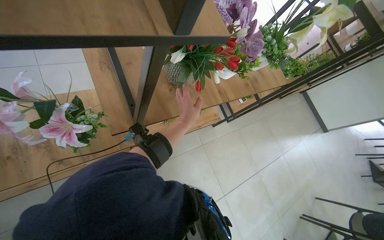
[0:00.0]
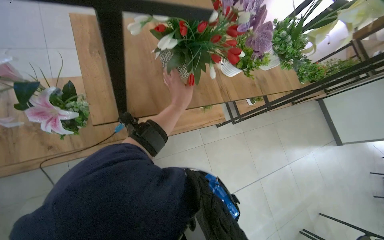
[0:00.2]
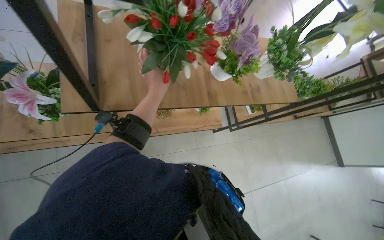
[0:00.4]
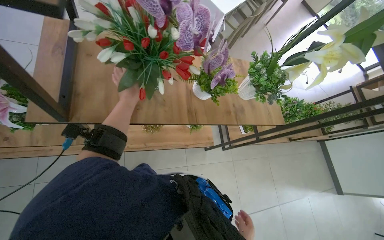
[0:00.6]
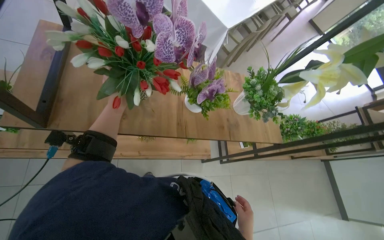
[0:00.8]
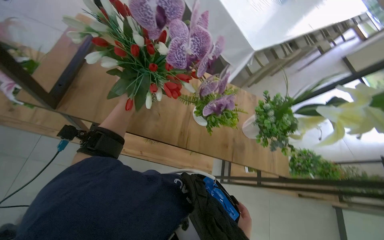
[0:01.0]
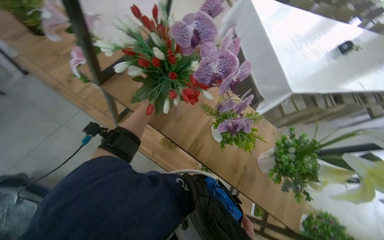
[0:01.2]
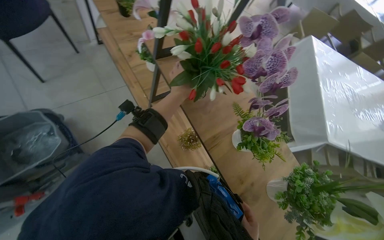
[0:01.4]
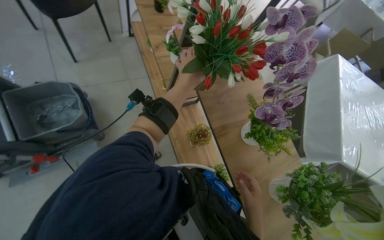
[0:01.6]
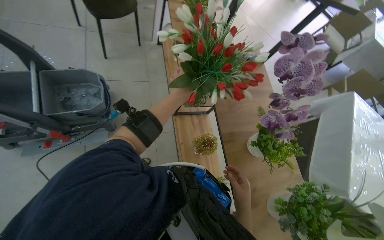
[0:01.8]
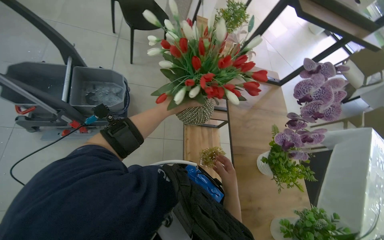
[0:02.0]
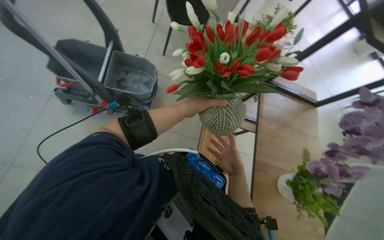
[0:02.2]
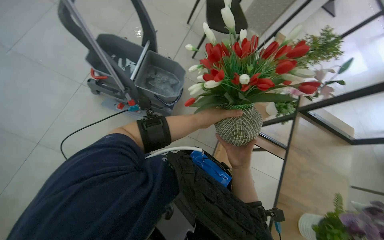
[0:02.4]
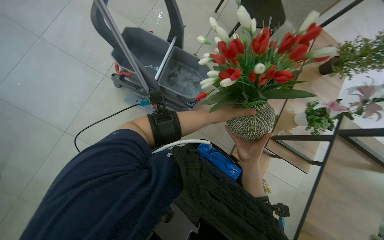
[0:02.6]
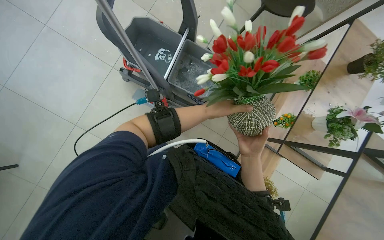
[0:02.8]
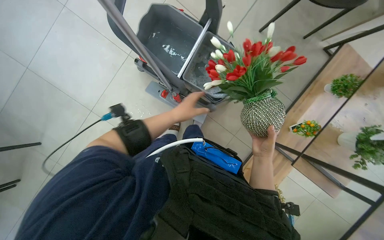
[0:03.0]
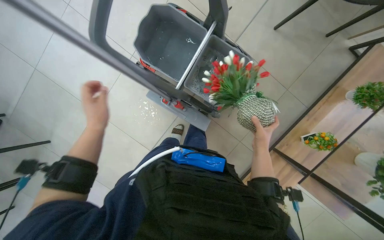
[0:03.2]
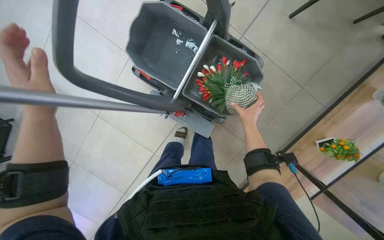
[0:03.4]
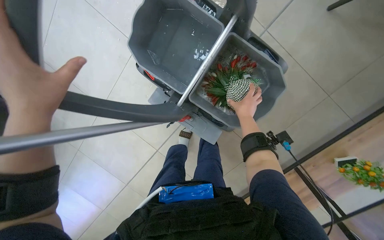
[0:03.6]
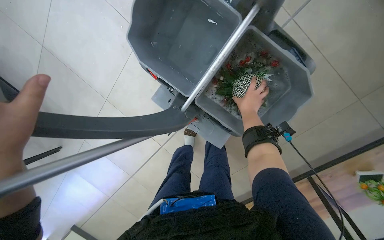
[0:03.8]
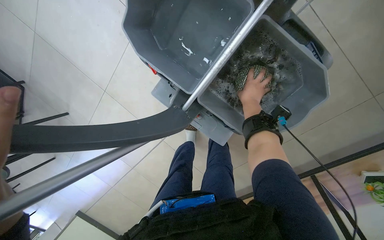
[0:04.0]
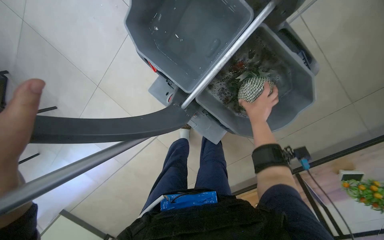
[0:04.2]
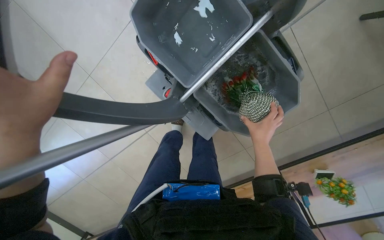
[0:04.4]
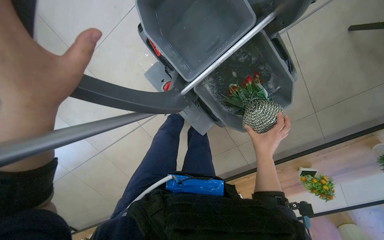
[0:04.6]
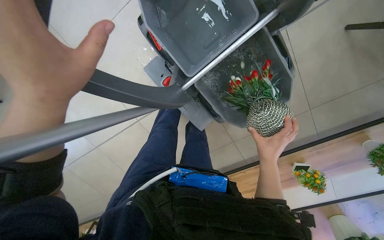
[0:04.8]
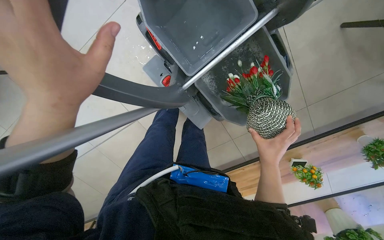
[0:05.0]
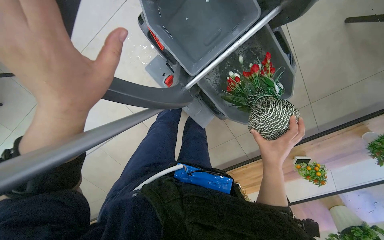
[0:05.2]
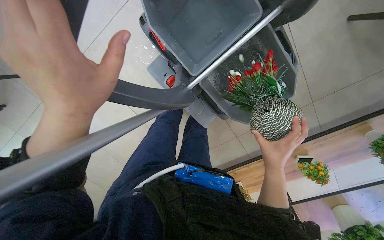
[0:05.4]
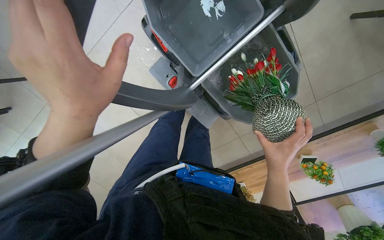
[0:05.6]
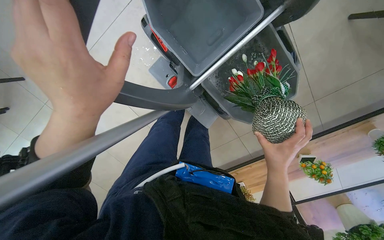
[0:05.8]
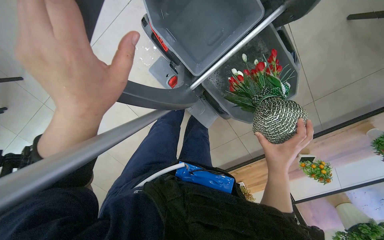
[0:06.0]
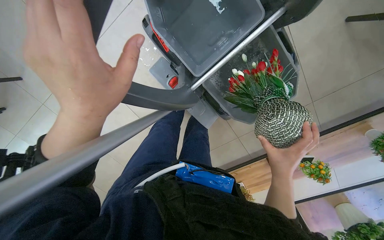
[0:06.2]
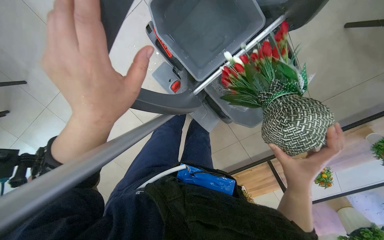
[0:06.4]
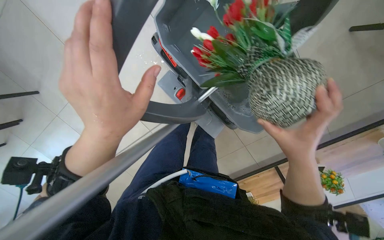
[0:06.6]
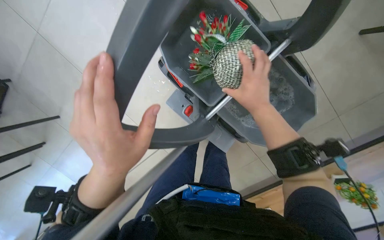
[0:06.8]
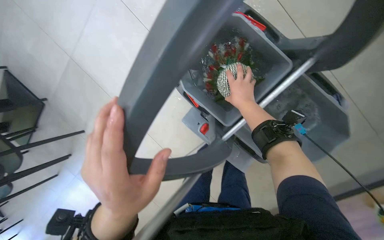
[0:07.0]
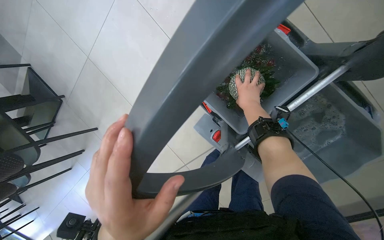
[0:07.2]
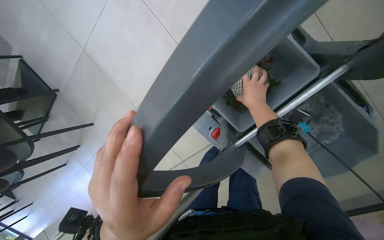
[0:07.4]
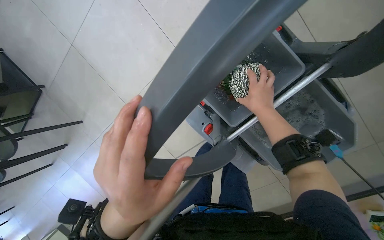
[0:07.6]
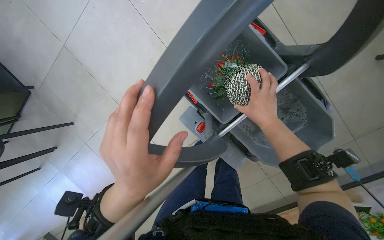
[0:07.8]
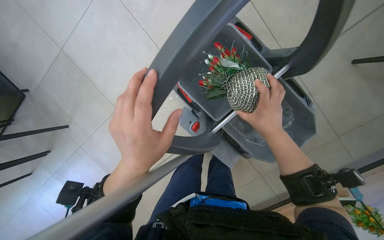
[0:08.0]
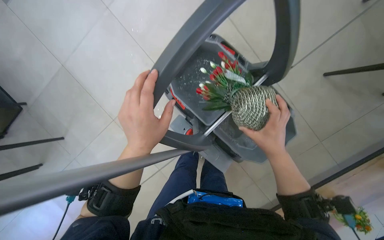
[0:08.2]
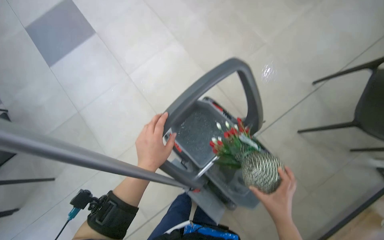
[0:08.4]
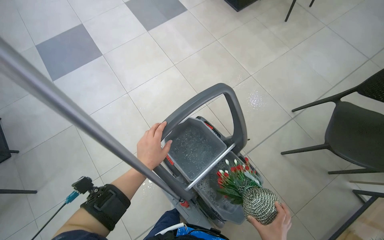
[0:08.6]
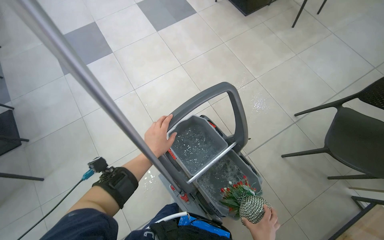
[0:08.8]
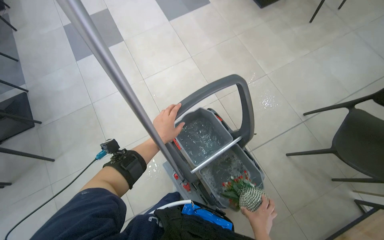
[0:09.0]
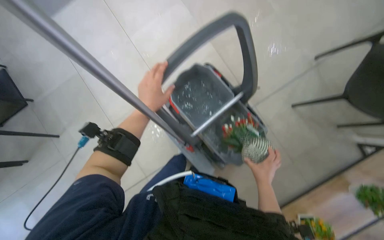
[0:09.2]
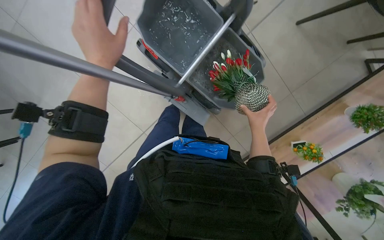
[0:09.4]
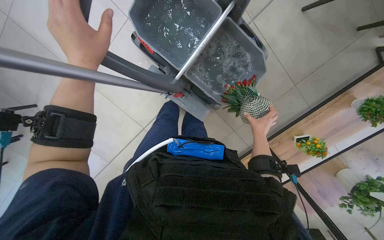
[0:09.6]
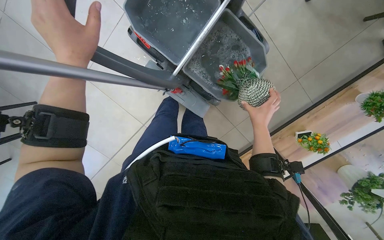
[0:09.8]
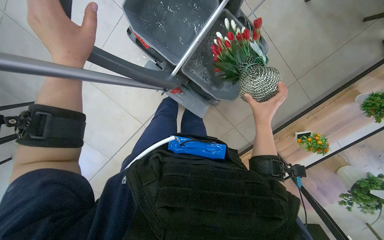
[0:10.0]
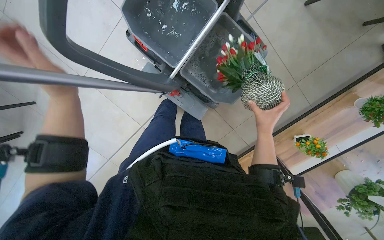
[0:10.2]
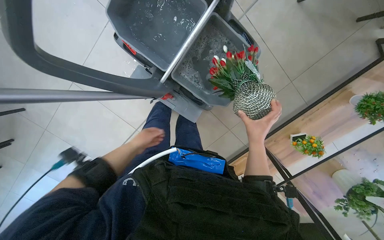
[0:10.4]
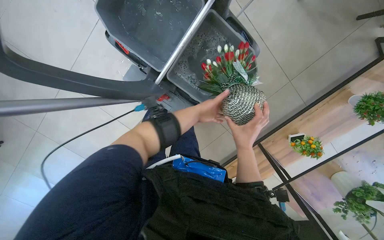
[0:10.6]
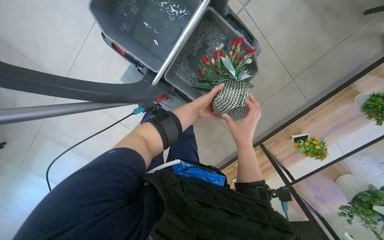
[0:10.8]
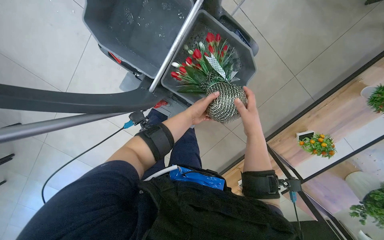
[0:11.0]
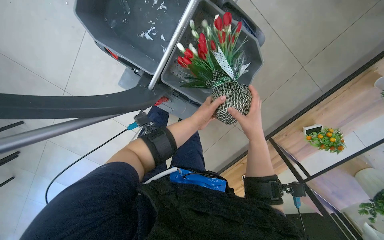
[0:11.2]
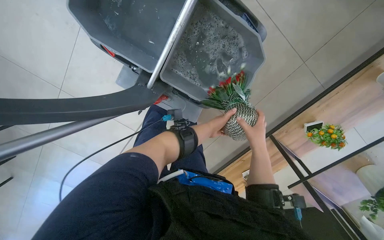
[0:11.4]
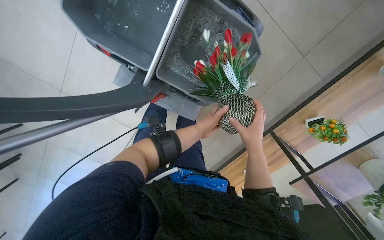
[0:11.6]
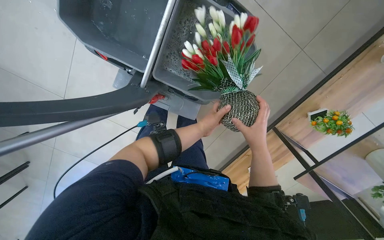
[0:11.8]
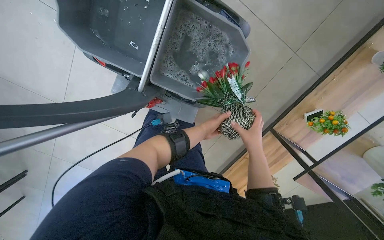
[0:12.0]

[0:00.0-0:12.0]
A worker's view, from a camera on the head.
Job: wiping surfaces.
The whole recording: Washing potted plants. The worker picks up decorative plants and flowers from a shelf, washes them in a cleaning cart, and places them back on the shelf.
0:00.0 to 0:01.6: The wearer moves approximately 50 cm. The wearer's head swings approximately 85 degrees to the left. The wearer looks some 30 degrees further upward.
0:01.6 to 0:03.0: The head turns to the left by approximately 65 degrees.
0:03.0 to 0:04.4: The camera is carried about 40 cm. The view tilts roughly 20 degrees downward.
0:04.4 to 0:06.0: The right hand is displaced nearer to the camera and down the picture by about 20 cm.
0:06.0 to 0:07.6: The right hand goes approximately 35 cm up the picture and farther from the camera.
0:07.6 to 0:09.0: The wearer moves approximately 50 cm. The view tips upward by roughly 35 degrees.
0:09.0 to 0:10.4: The wearer looks roughly 40 degrees further downward.

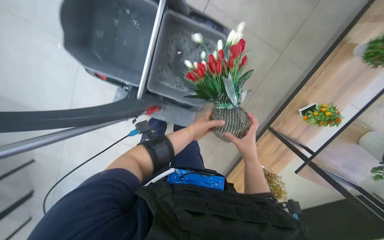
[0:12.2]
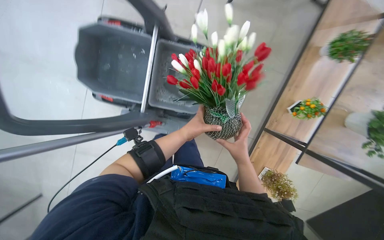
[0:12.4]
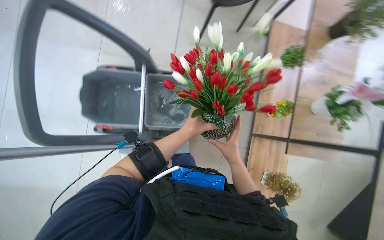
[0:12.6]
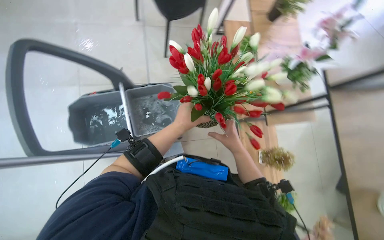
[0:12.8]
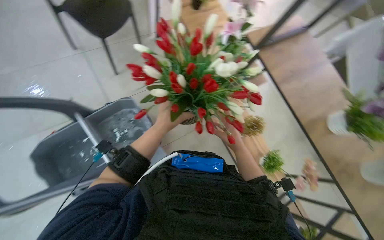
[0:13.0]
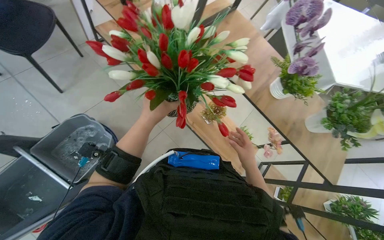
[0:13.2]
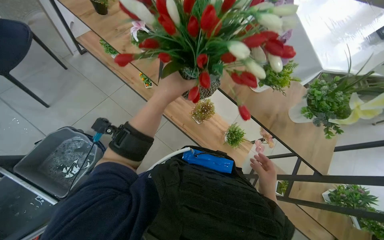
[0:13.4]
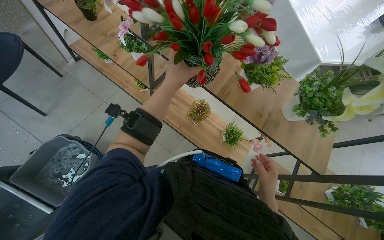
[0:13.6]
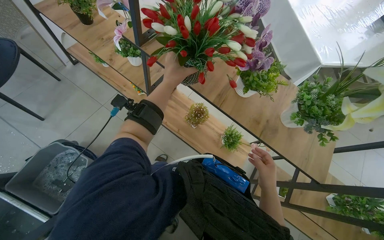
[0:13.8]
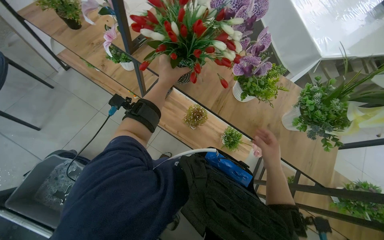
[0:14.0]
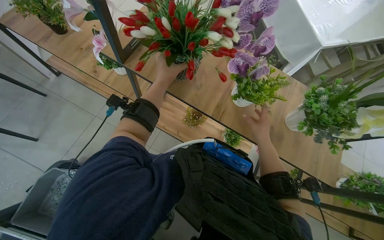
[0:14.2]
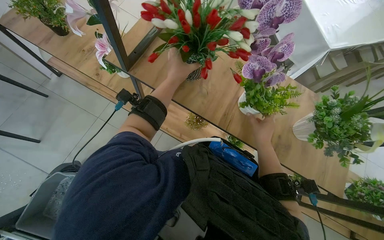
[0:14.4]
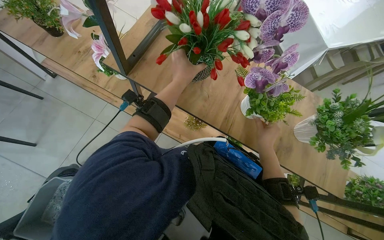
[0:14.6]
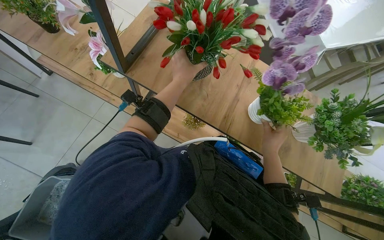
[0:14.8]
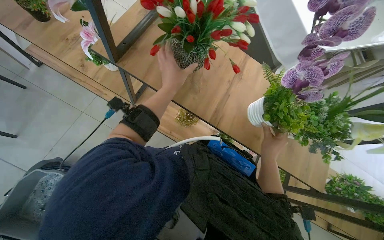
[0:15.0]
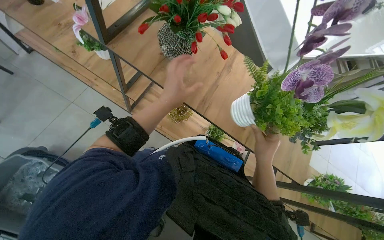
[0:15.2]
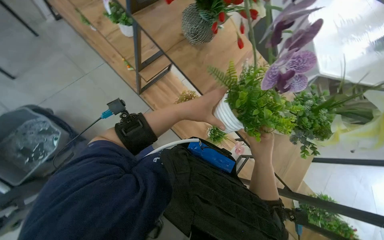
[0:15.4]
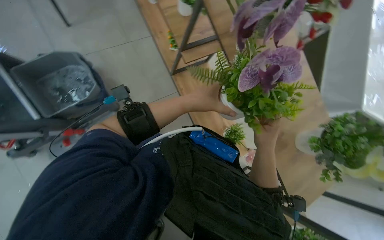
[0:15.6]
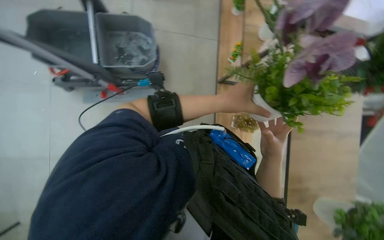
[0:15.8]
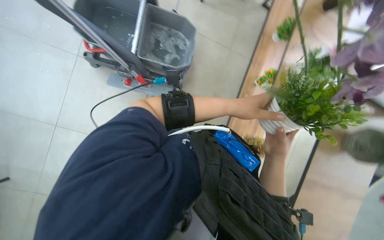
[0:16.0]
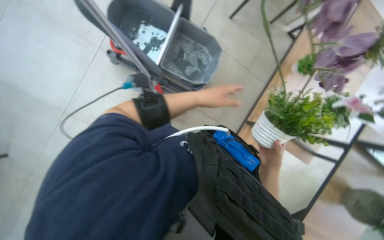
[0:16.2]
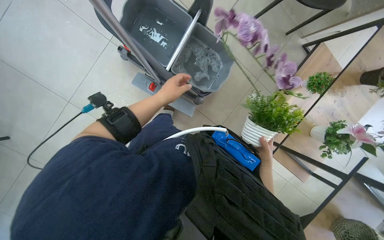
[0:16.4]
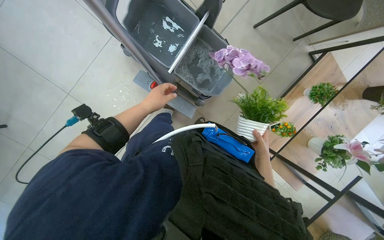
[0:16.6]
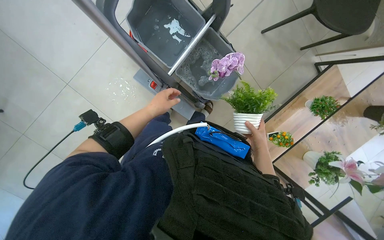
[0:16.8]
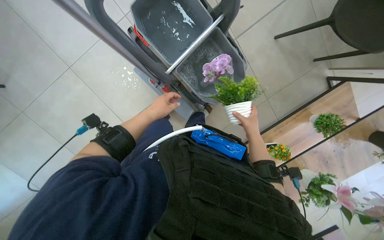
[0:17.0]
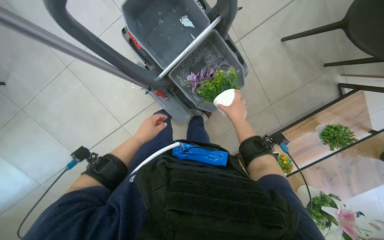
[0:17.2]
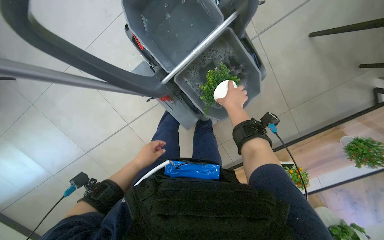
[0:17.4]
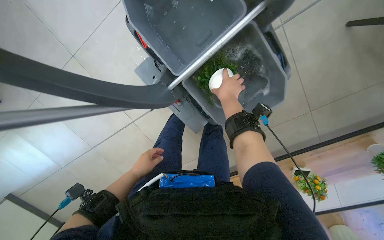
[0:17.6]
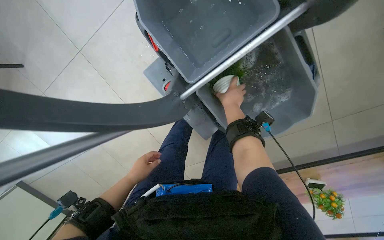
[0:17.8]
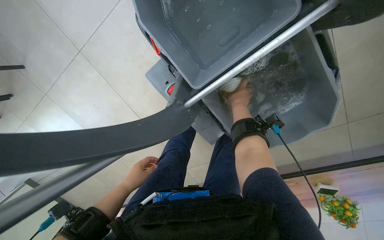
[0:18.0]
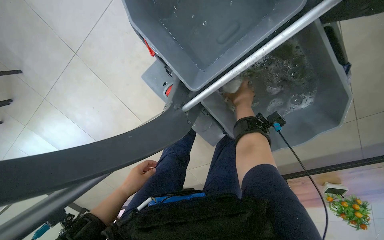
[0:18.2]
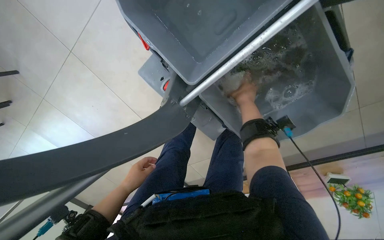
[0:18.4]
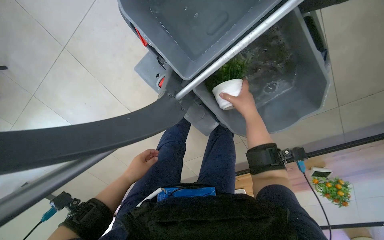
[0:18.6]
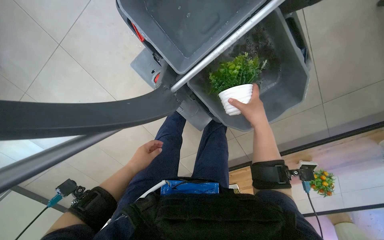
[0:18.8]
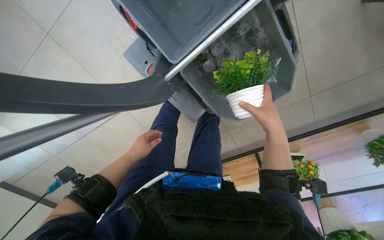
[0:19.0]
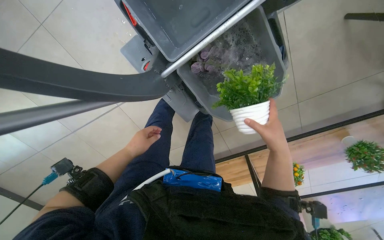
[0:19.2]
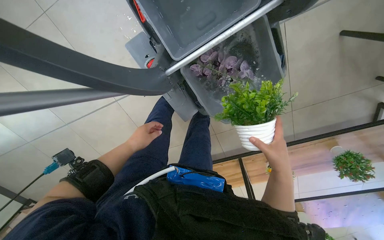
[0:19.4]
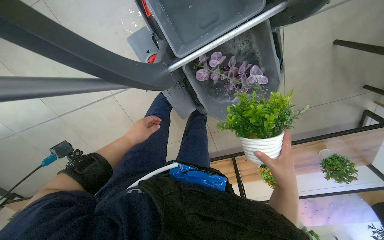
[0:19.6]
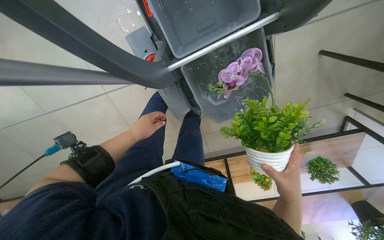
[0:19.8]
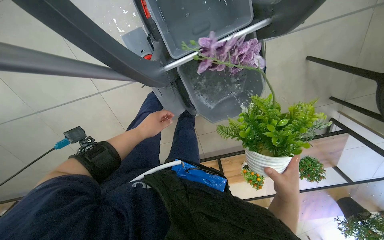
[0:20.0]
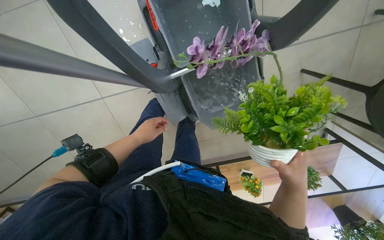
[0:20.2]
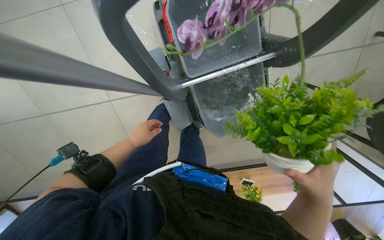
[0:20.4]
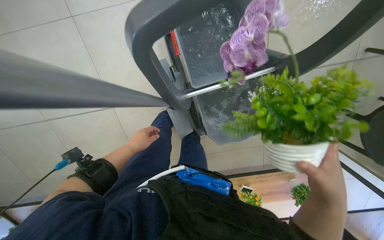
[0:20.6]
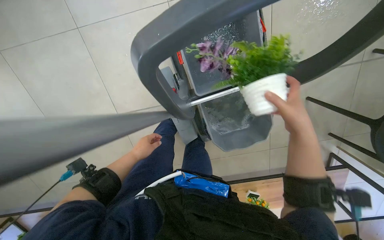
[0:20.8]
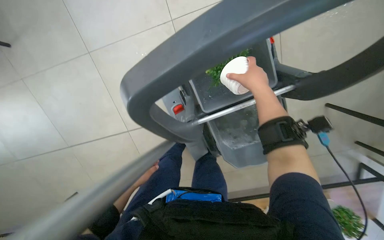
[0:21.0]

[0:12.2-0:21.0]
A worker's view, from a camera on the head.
Job: wiping surfaces.
The whole recording: Washing potted plants. The worker picks up decorative plants and flowers from a shelf, washes them in a cleaning cart, and places them back on the shelf.
0:12.2 to 0:13.6: The camera travels roughly 60 cm. The wearer's head swings about 85 degrees to the right. The view tips upward by some 25 degrees.
0:13.6 to 0:15.2: The right hand moves up the picture, some 20 cm.
0:15.2 to 0:16.6: The wearer's head swings some 105 degrees to the left. The view tilts approximately 15 degrees upward.
0:16.6 to 0:18.0: The wearer moves some 50 cm. The head turns to the left by some 25 degrees. The view tips downward by roughly 15 degrees.
0:18.0 to 0:19.6: The camera sweeps to the right, by approximately 15 degrees. The right hand goes some 40 cm down the picture and nearer to the camera.
0:19.6 to 0:21.0: The view tilts some 15 degrees upward. The right hand moves up the picture, some 40 cm.
